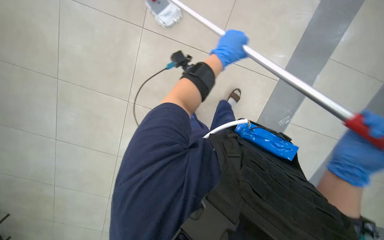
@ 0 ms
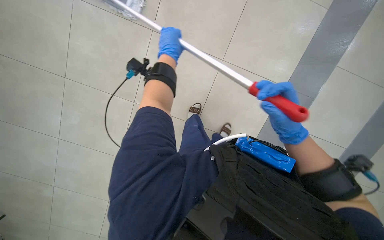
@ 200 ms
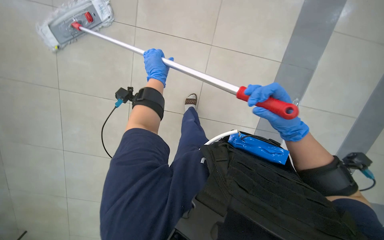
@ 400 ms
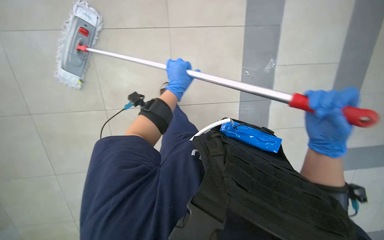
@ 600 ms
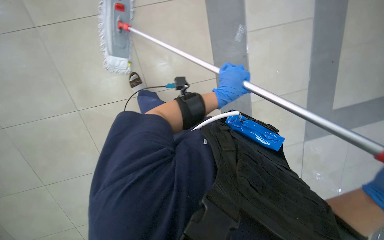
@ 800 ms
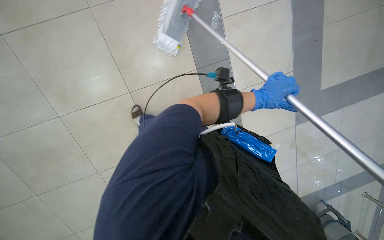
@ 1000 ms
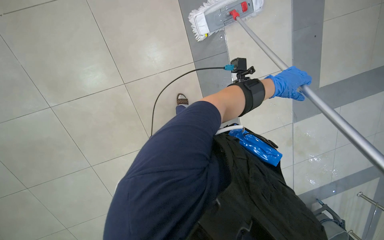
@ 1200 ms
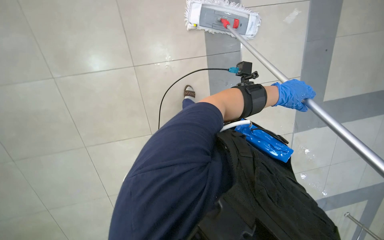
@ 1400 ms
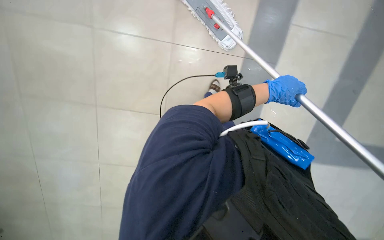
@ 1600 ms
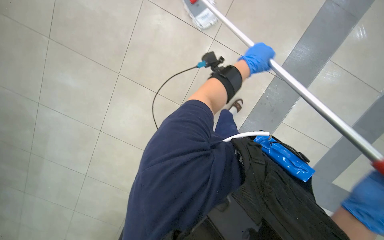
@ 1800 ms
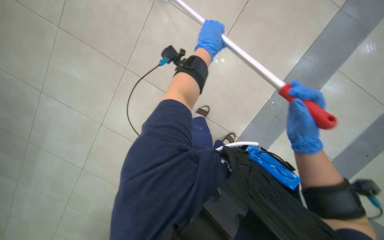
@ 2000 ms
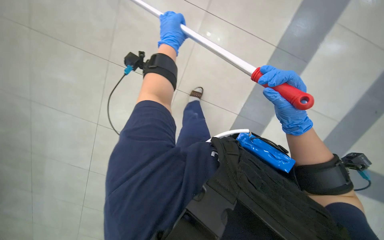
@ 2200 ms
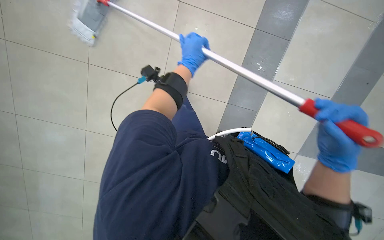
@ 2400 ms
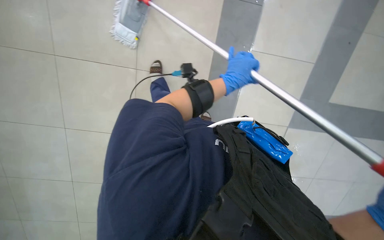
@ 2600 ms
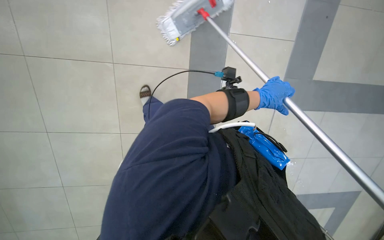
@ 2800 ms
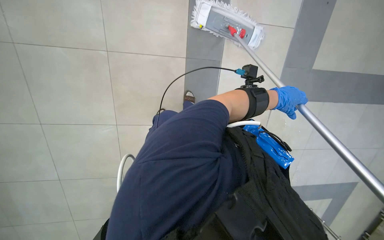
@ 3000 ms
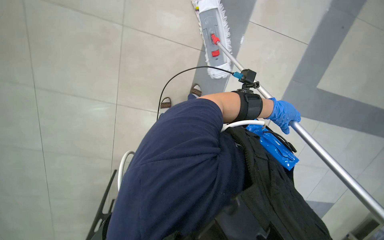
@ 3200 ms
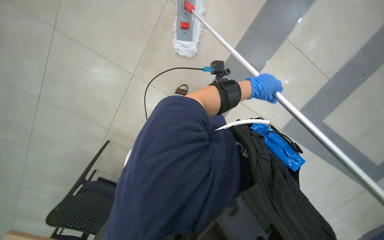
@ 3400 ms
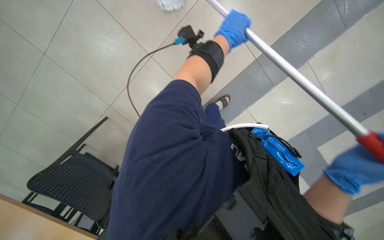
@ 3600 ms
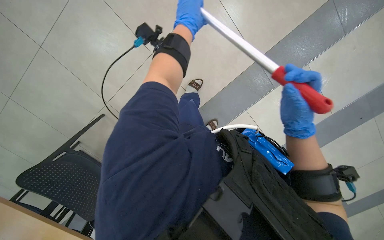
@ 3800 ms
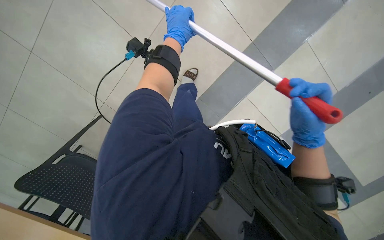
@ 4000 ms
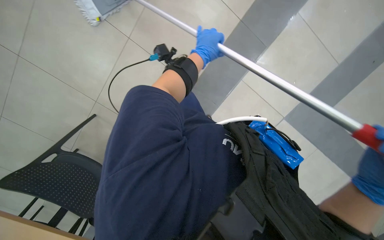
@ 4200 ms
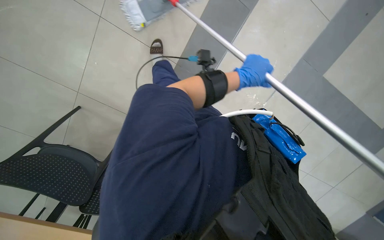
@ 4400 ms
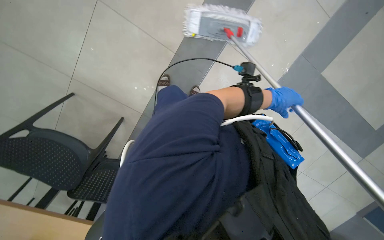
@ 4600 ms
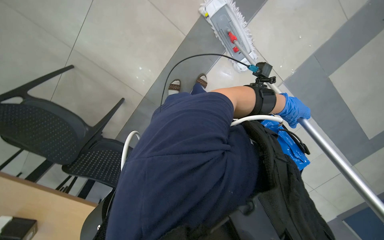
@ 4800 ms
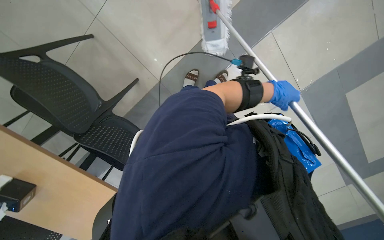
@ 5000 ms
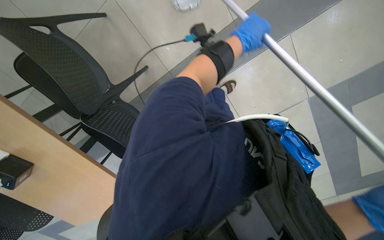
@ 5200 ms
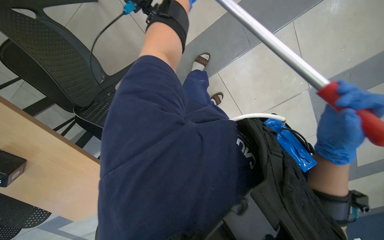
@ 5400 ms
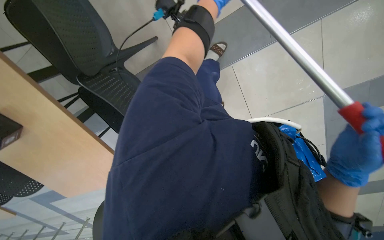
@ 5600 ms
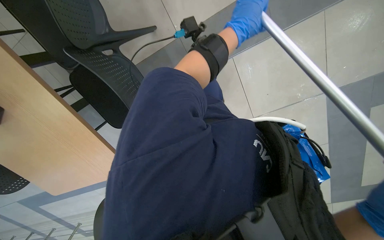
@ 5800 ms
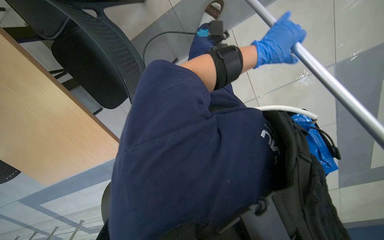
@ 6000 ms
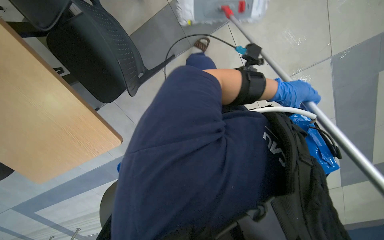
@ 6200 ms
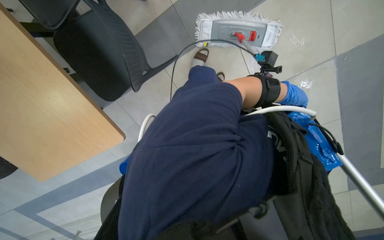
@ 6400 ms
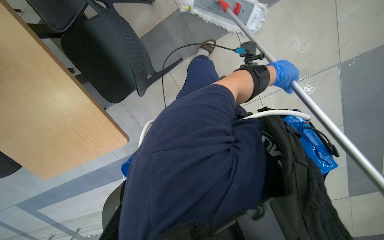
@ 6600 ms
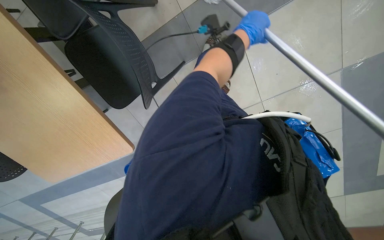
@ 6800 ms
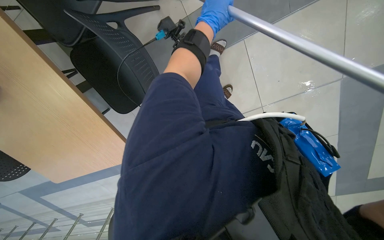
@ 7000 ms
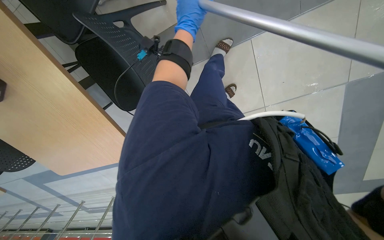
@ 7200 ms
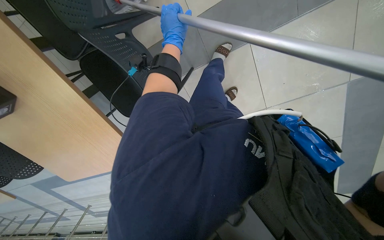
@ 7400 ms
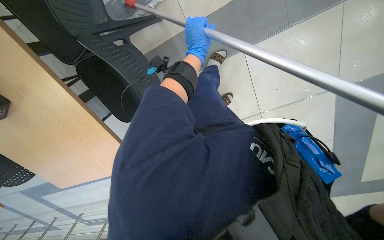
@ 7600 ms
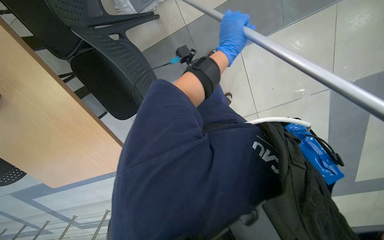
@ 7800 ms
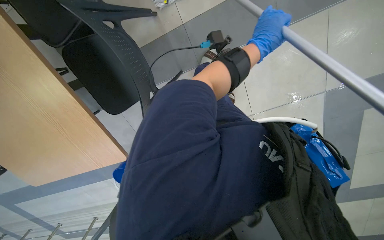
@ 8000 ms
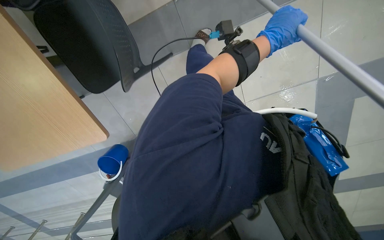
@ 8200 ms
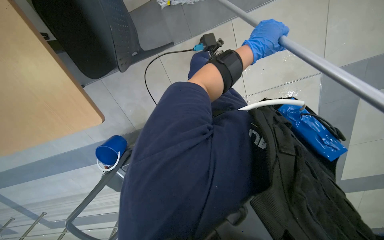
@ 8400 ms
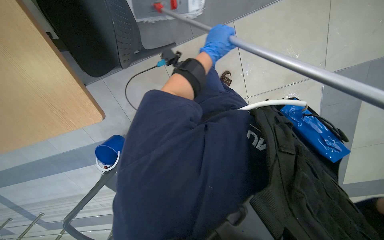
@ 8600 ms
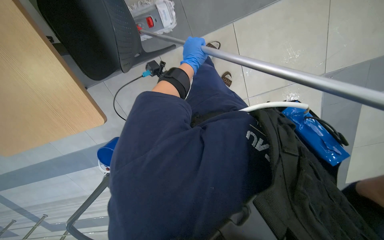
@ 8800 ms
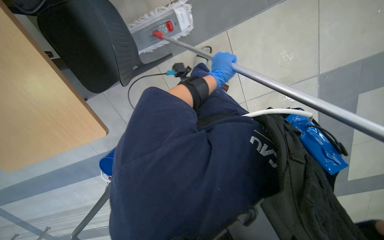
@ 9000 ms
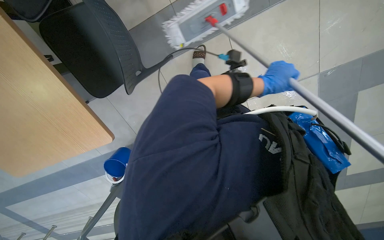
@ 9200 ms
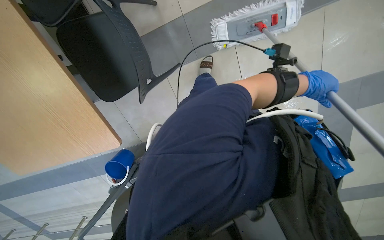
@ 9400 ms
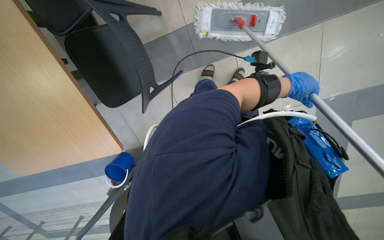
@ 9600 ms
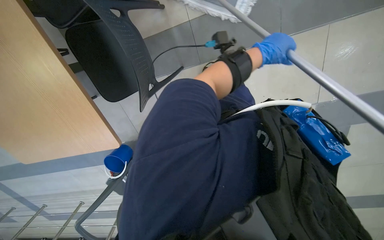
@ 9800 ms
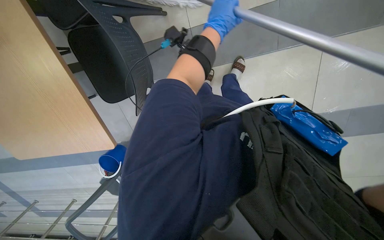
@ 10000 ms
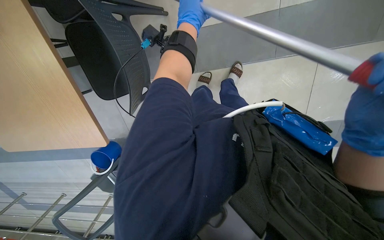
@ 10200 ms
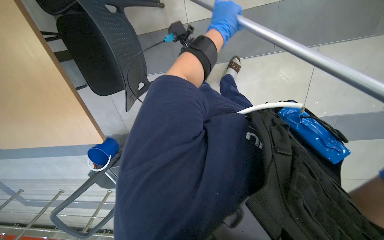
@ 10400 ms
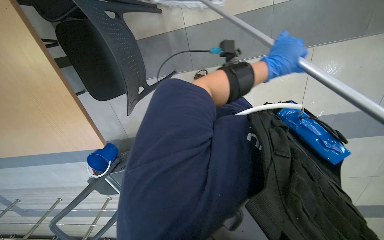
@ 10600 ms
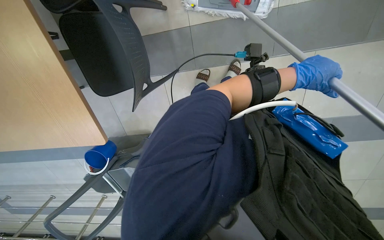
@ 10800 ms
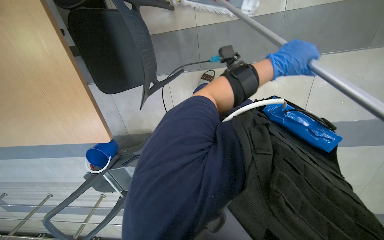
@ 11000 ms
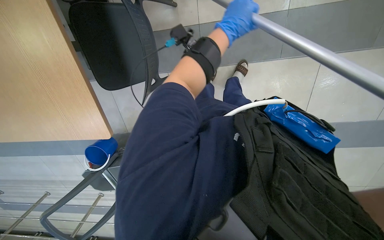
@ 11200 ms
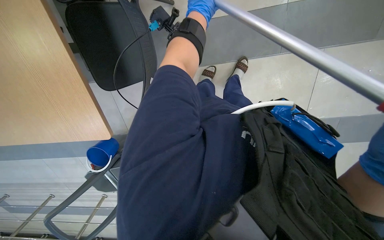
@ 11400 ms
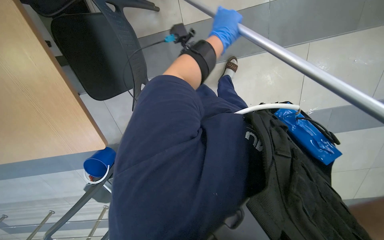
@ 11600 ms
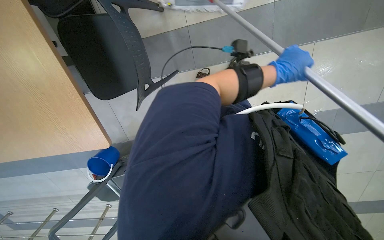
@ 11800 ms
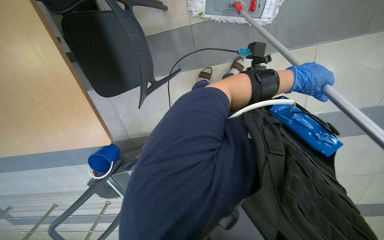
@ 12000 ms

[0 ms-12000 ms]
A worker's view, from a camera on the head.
Job: mopping floor.
The whole recording: Mopping floor with cleaning cart. The worker mops the floor, occasionally picking up debris and wringing the mop head using the cleaning cart.
0 ms to 1600 ms: The head turns to the left by some 15 degrees.
1600 ms to 3000 ms: The left hand travels to the left and back again, roughly 30 cm each way.
3000 ms to 4400 ms: The left hand reaches some 30 cm to the left, then returns.
4400 ms to 6000 ms: The left hand moves up and down the picture over approximately 40 cm, changing direction 2 times.
6000 ms to 7600 ms: The left hand moves left and right over some 40 cm, changing direction 2 times.
7600 ms to 9000 ms: The left hand swings left and right, approximately 20 cm each way, with 2 reversals.
9000 ms to 10400 ms: The left hand moves nearer to the camera and up the picture, approximately 15 cm, and goes to the right and returns, roughly 25 cm each way.
10400 ms to 12000 ms: The left hand swings left and right, about 30 cm each way, with 2 reversals.

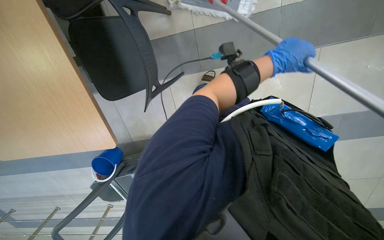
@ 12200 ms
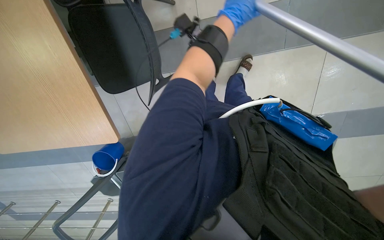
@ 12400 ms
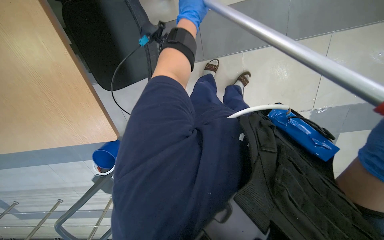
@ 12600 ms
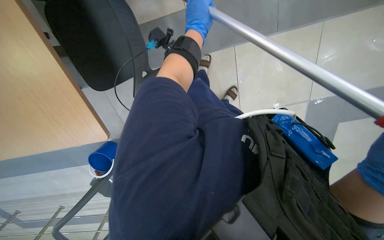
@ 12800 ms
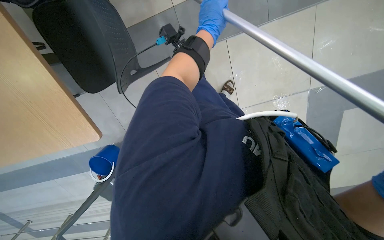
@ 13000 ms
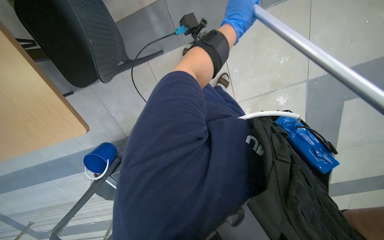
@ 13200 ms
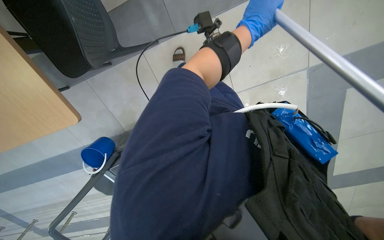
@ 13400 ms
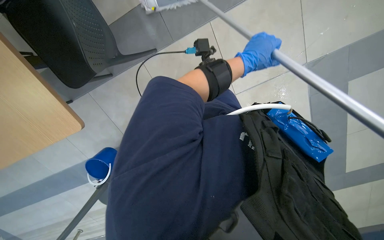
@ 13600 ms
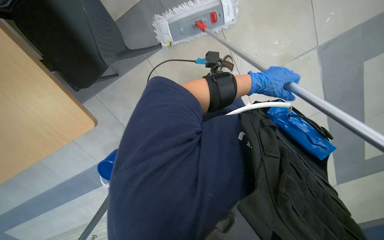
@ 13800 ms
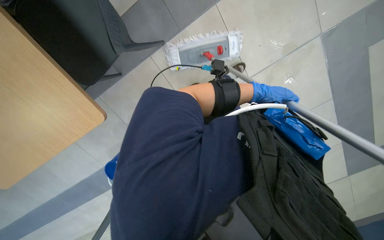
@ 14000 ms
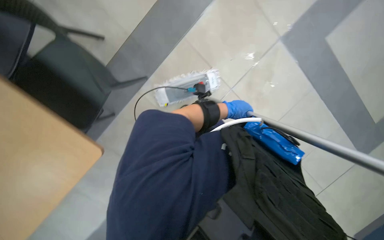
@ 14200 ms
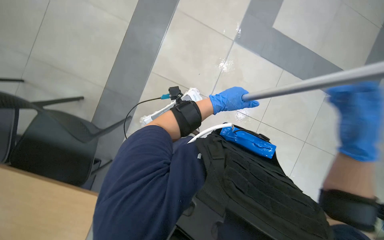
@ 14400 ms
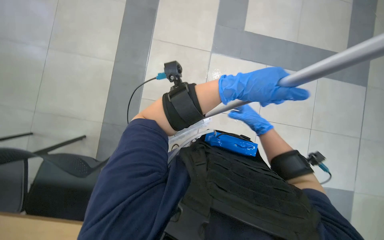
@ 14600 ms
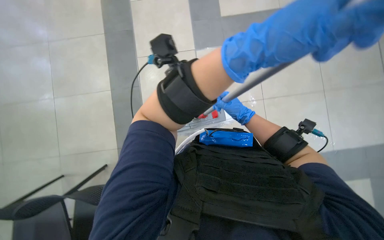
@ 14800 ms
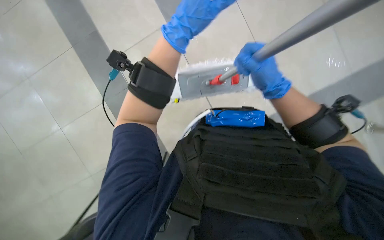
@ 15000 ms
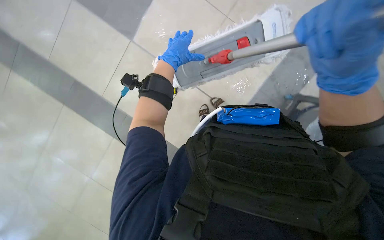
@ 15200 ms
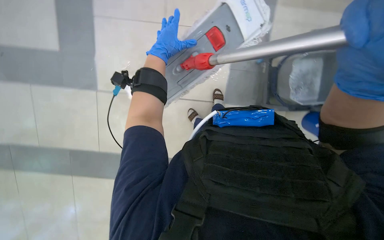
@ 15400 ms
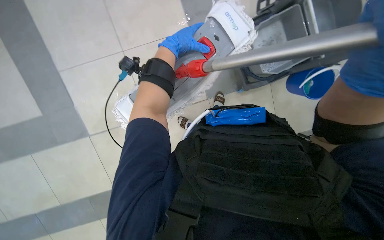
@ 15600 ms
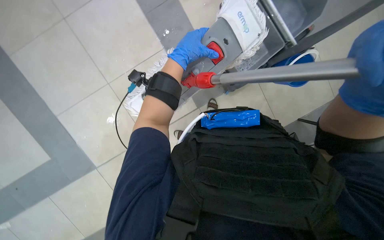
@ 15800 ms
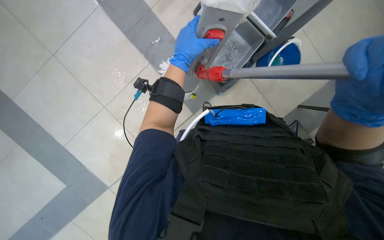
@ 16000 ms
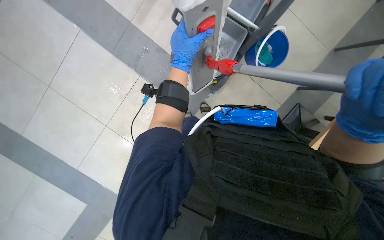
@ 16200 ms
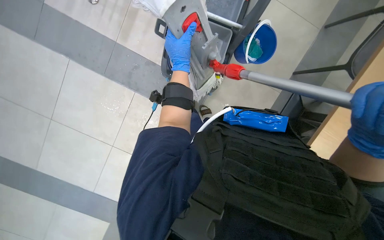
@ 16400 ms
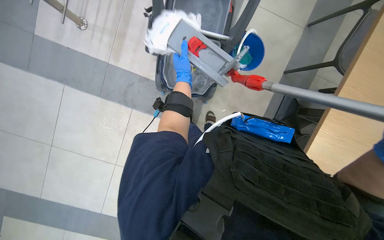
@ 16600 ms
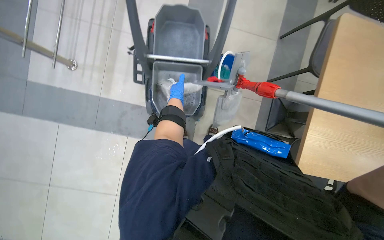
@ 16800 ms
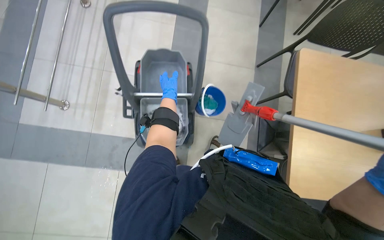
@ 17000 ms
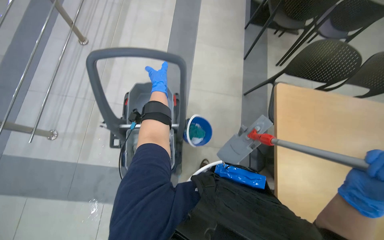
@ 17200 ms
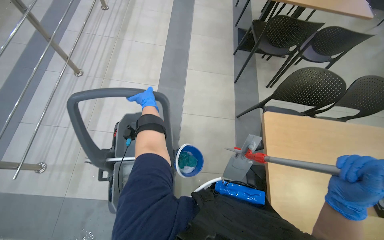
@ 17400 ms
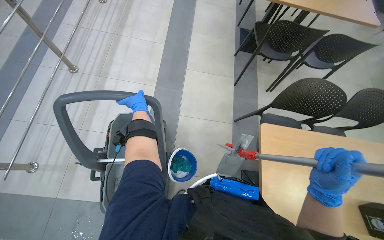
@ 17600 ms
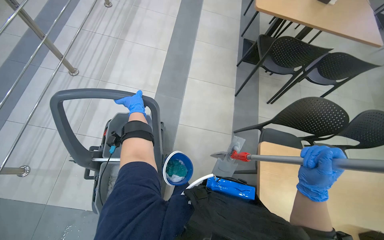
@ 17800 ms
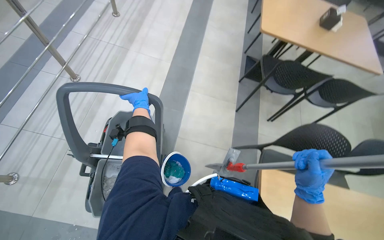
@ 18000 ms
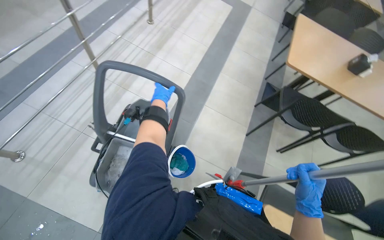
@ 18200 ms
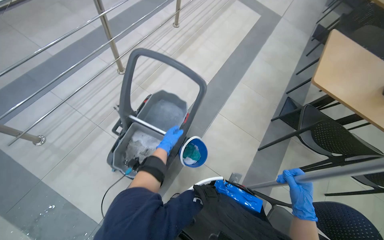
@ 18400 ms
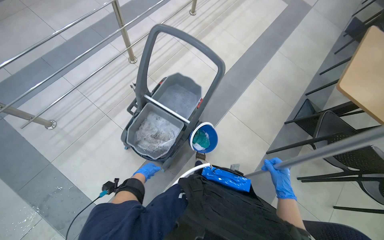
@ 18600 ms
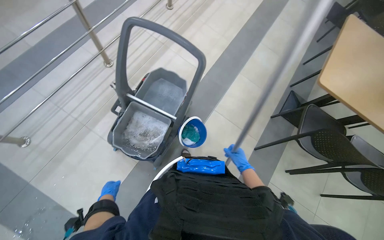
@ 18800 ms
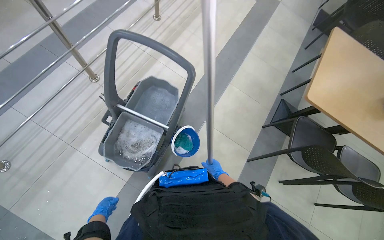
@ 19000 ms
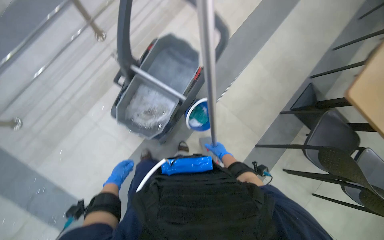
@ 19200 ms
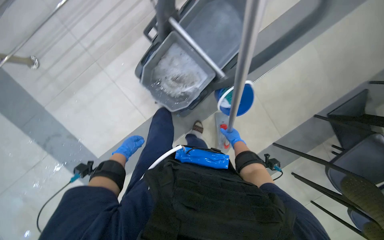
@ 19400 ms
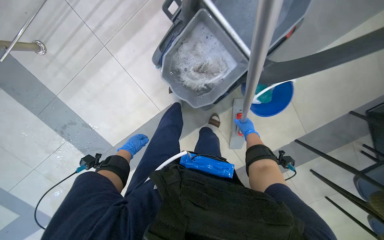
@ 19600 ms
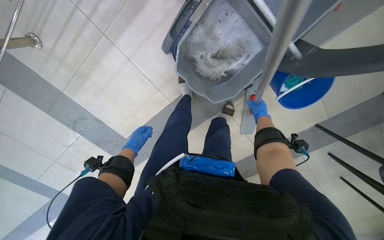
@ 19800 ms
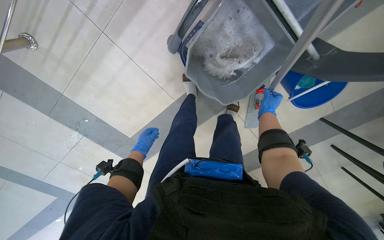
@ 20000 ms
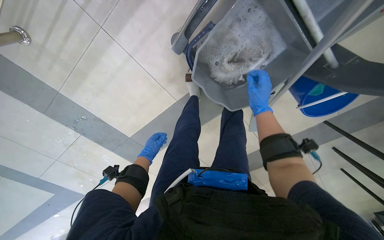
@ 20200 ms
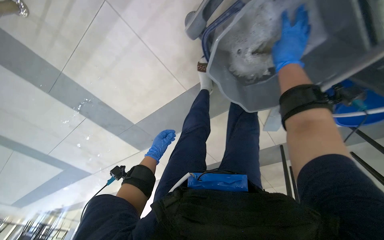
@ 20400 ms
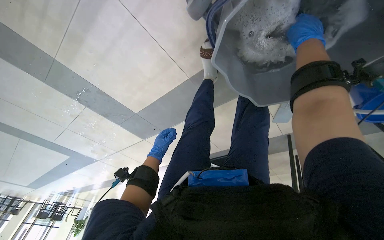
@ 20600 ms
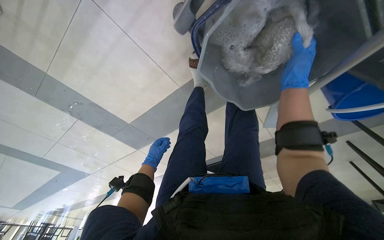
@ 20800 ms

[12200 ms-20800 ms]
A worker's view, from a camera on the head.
Job: mopping floor.
The whole recording: Mopping floor with cleaning cart. The worker mops the floor, occasionally picking up debris and wringing the mop head using the cleaning cart.
12200 ms to 13600 ms: The wearer looks about 15 degrees further downward. The left hand heads farther from the camera, covering approximately 10 cm, and travels to the left and back again, roughly 25 cm each way.
13600 ms to 15000 ms: The view tips upward by approximately 15 degrees. The scene rotates counterclockwise by about 35 degrees.
15000 ms to 16600 ms: The left hand moves nearer and farther over about 30 cm, changing direction 2 times.
16600 ms to 18000 ms: The camera pitches upward, by about 35 degrees.
18000 ms to 19400 ms: The camera is carried some 60 cm. The head turns to the left by some 45 degrees. The camera pitches downward, by about 25 degrees.
19400 ms to 20800 ms: The wearer looks some 25 degrees further downward. The right hand travels up the picture by approximately 25 cm.
